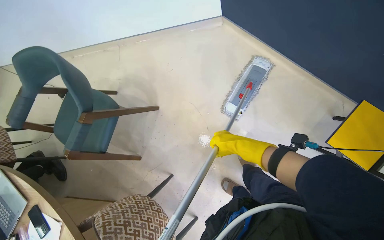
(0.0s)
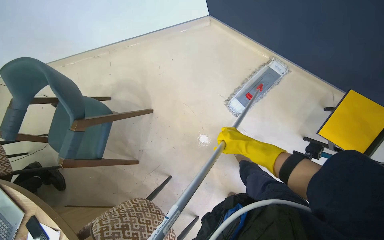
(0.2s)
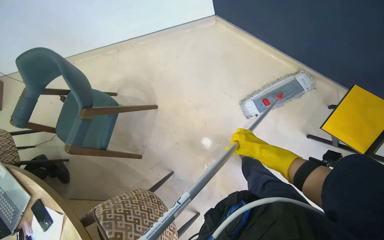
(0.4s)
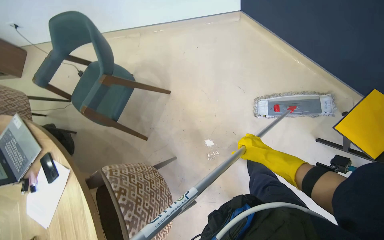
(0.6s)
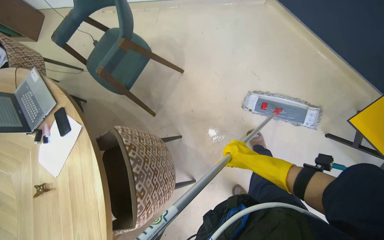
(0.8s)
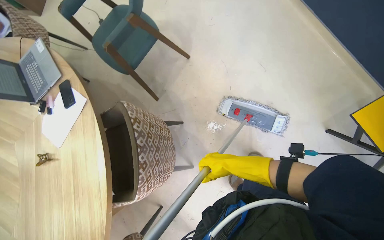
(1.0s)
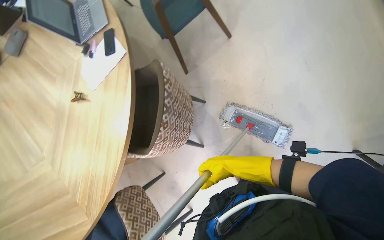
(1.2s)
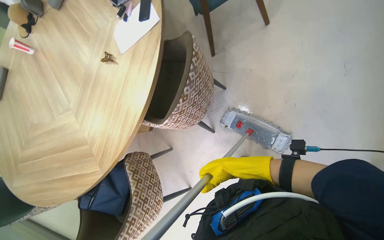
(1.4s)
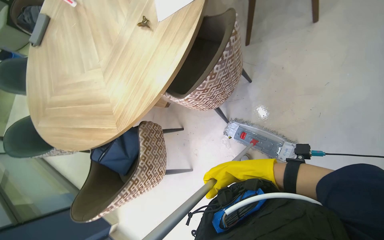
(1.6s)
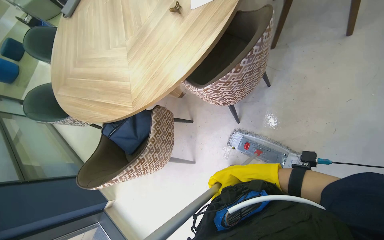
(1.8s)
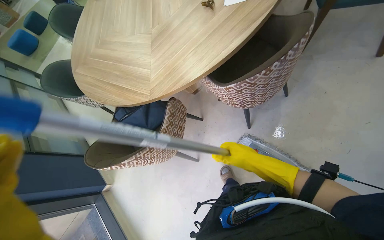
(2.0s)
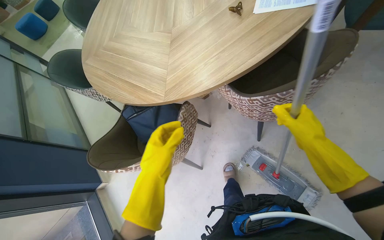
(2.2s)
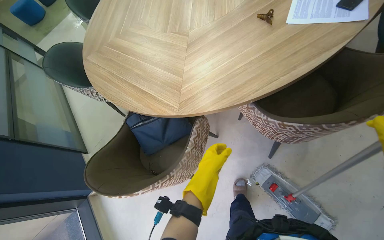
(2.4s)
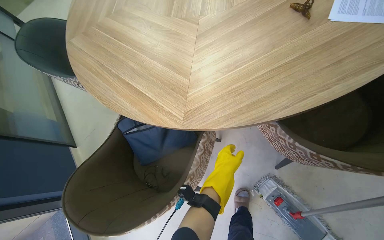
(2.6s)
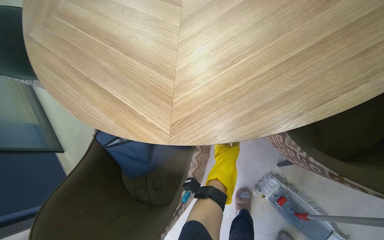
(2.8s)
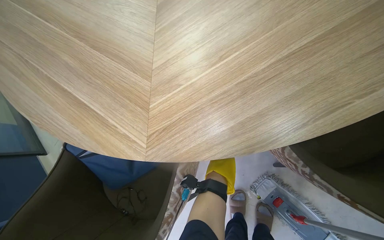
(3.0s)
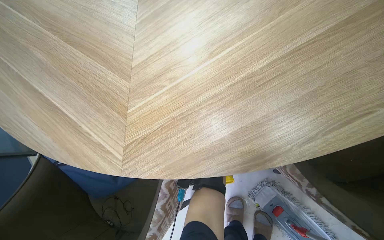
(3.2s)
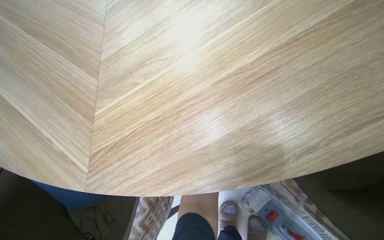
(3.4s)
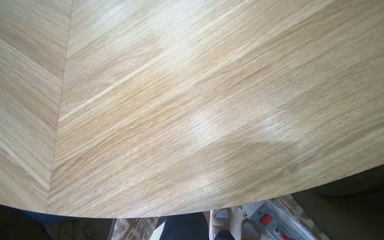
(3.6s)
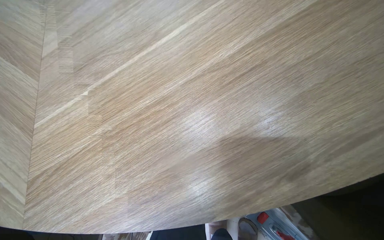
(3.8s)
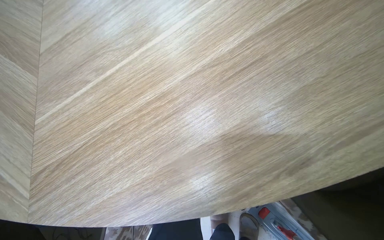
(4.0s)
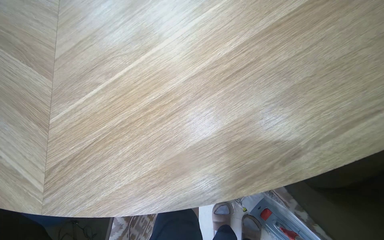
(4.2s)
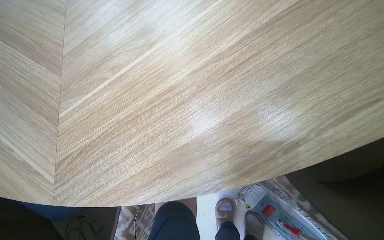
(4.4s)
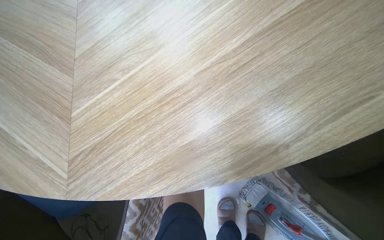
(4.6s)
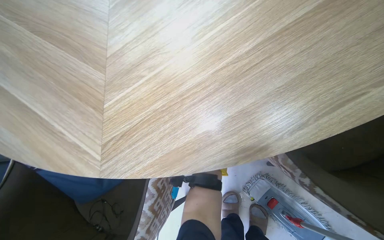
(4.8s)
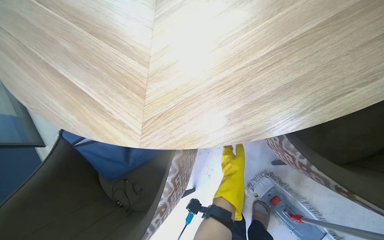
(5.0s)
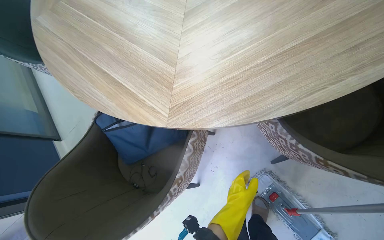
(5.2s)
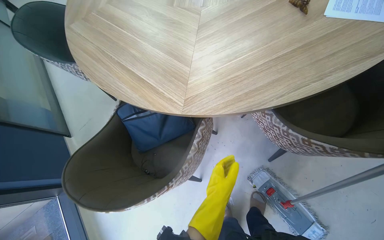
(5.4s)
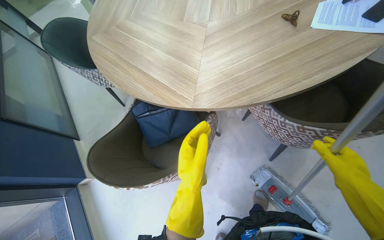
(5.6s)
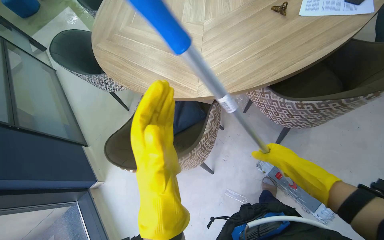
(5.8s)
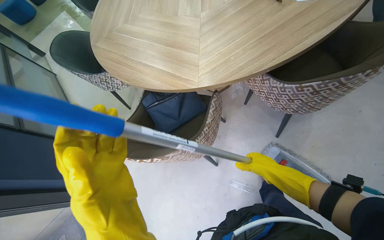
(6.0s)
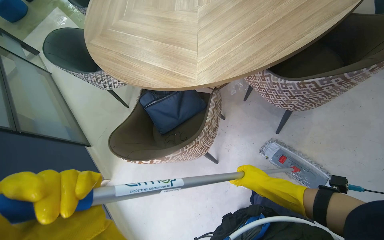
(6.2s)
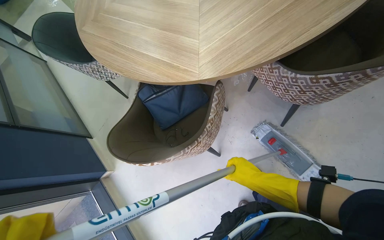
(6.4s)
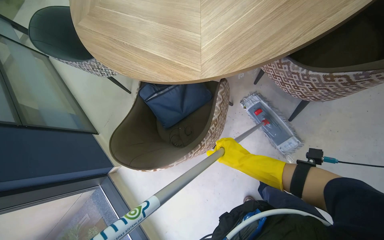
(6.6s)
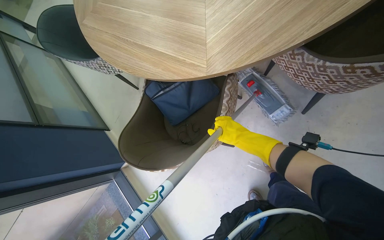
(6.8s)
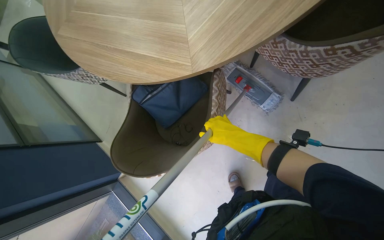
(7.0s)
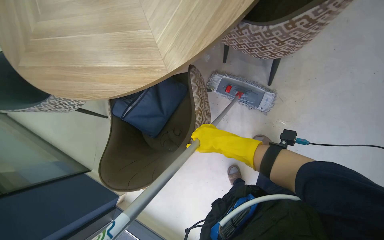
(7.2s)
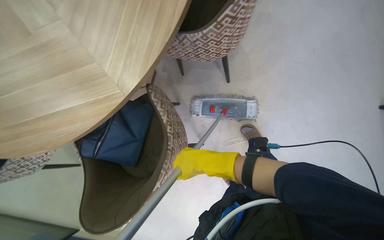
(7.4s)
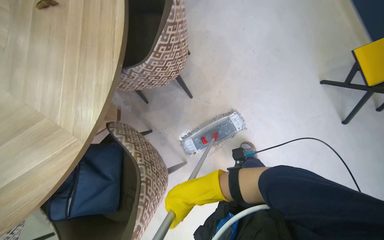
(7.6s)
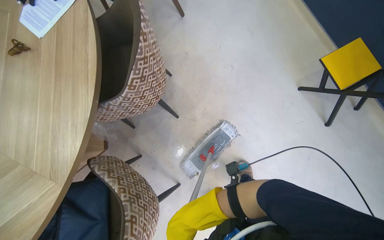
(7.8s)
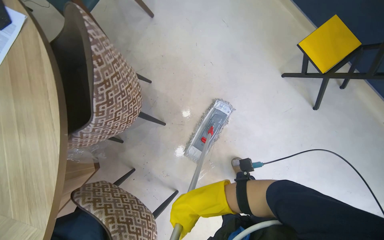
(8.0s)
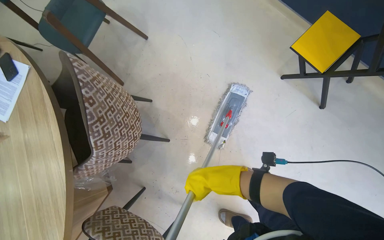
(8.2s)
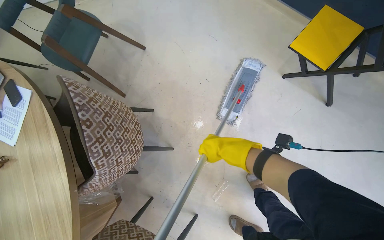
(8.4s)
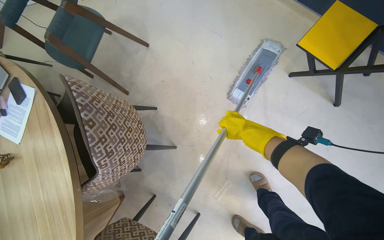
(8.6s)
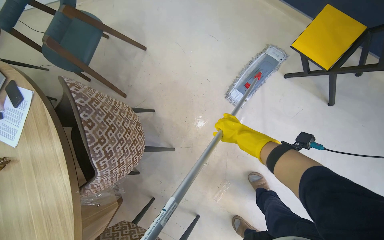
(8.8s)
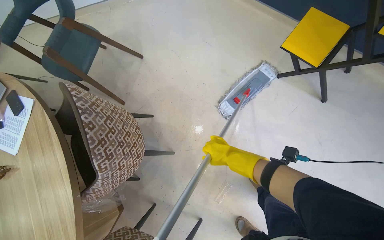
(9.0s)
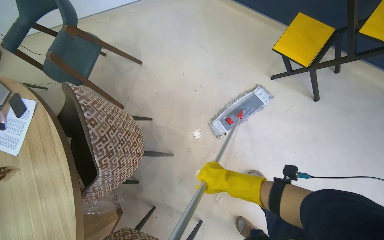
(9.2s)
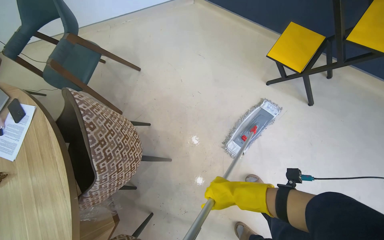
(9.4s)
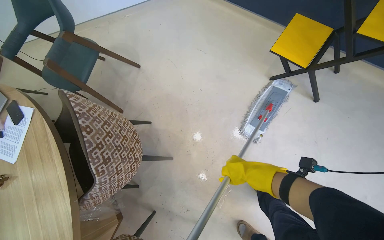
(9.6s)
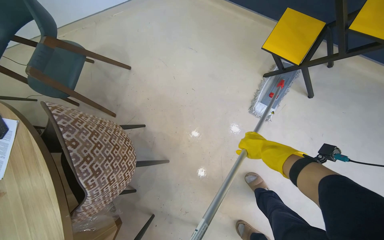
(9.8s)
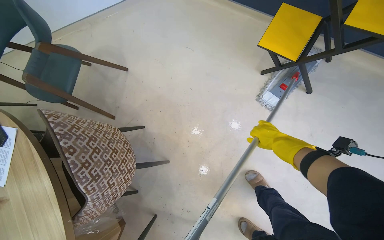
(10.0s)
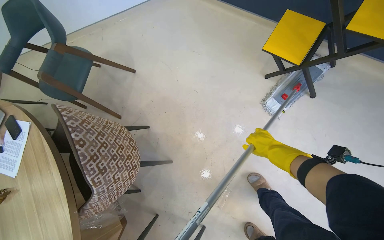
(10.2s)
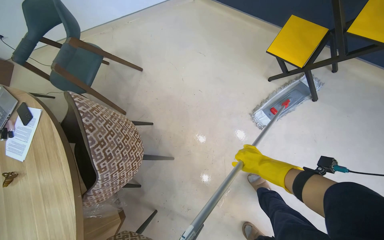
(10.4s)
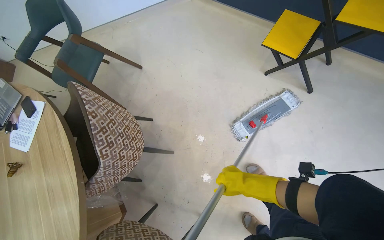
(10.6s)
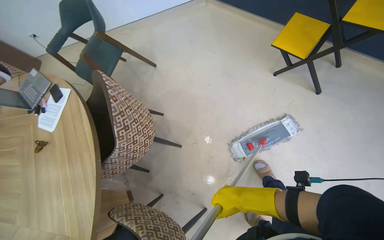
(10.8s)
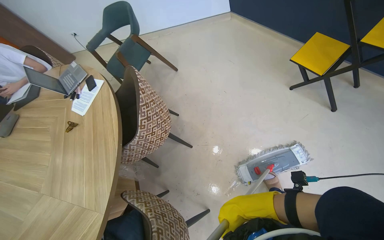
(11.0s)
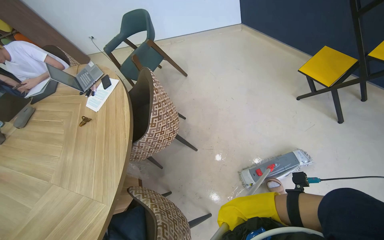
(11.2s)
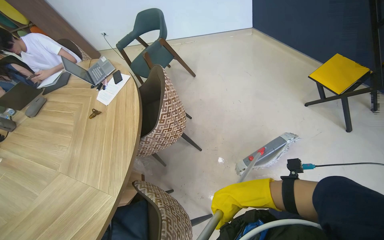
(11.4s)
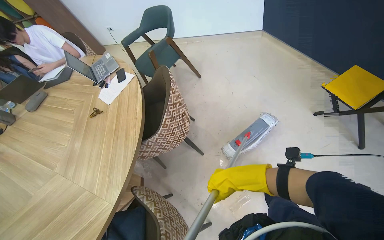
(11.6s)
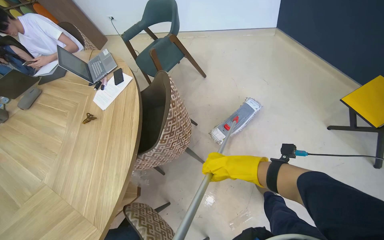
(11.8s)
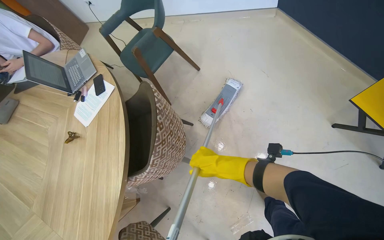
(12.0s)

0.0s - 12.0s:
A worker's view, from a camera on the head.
Job: mopping floor.
The whole recording: Mopping floor. The worker continues mopping the floor in the office.
0.0s - 1.6s: The head travels roughly 50 cm. The head rotates roughly 65 degrees to the left. The wearer looks roughly 20 degrees further downward.
1.6s - 3.0s: The camera is carried about 70 cm. The view tips downward by approximately 15 degrees. The scene turns about 30 degrees clockwise in the picture.
4.4s - 6.0s: The head travels some 70 cm. The camera pitches upward, by some 15 degrees.
6.0s - 7.6s: The wearer looks some 60 degrees further to the right.
7.6s - 9.0s: Everything in view rotates some 30 degrees counterclockwise.
9.0s - 10.4s: The right hand heads to the right, covering approximately 15 cm.
10.4s - 12.0s: The right hand travels to the left by approximately 40 cm.

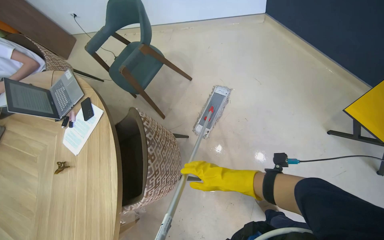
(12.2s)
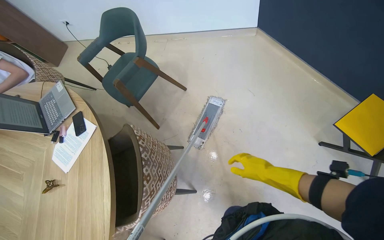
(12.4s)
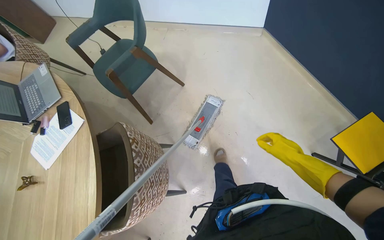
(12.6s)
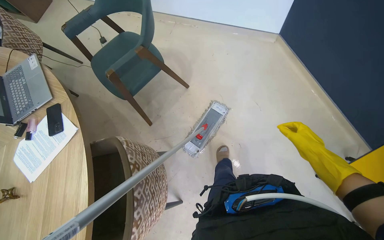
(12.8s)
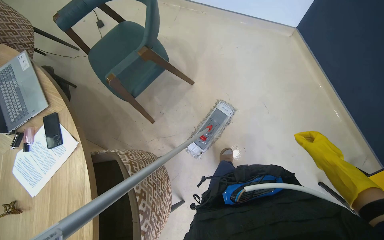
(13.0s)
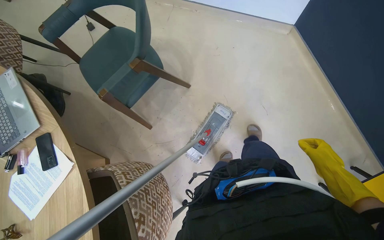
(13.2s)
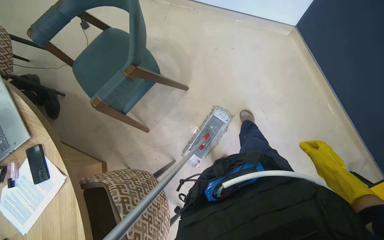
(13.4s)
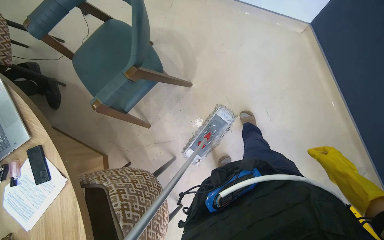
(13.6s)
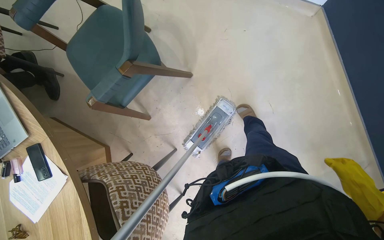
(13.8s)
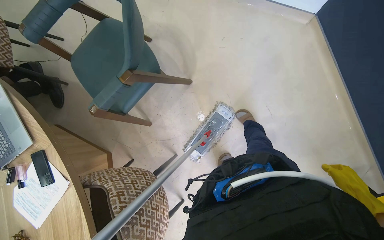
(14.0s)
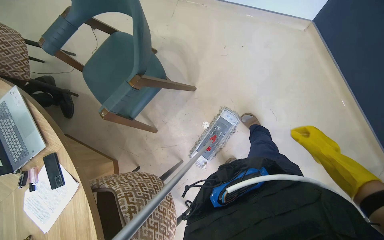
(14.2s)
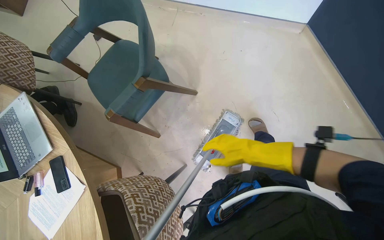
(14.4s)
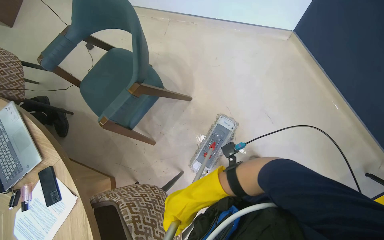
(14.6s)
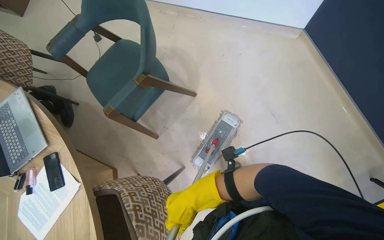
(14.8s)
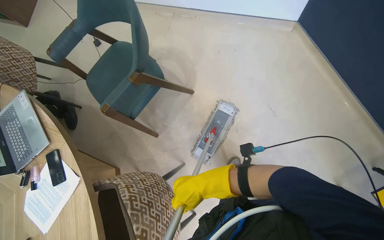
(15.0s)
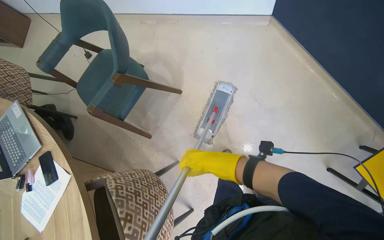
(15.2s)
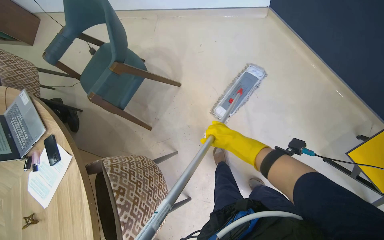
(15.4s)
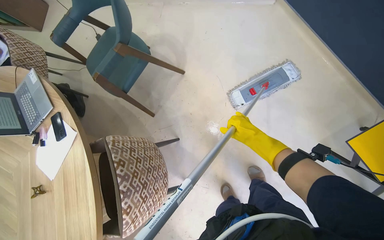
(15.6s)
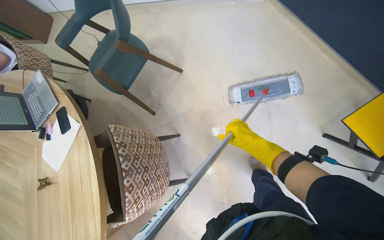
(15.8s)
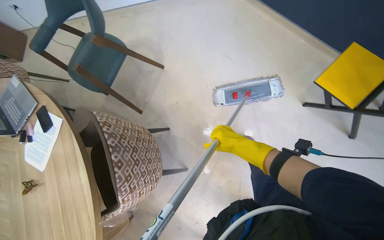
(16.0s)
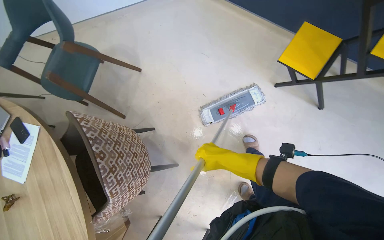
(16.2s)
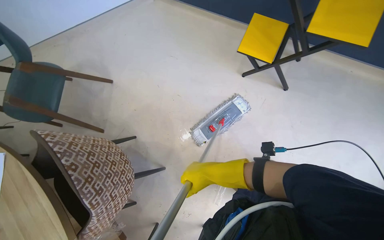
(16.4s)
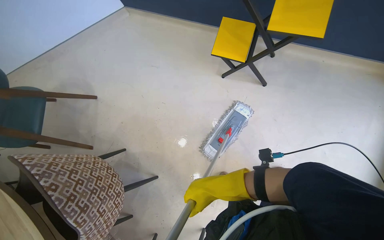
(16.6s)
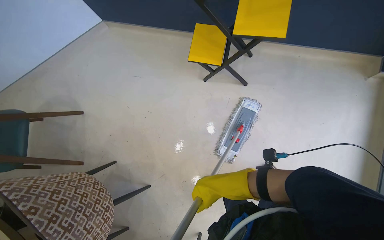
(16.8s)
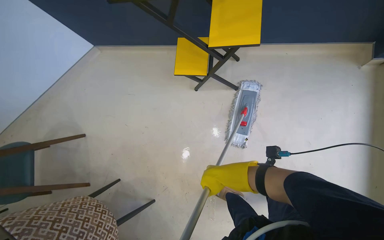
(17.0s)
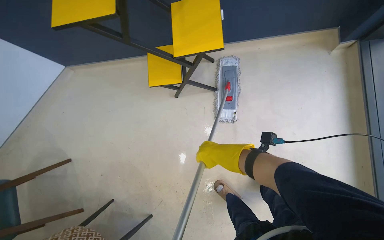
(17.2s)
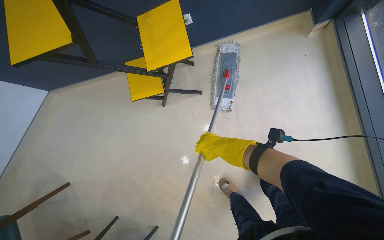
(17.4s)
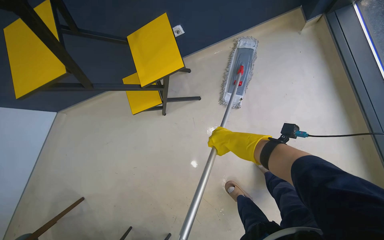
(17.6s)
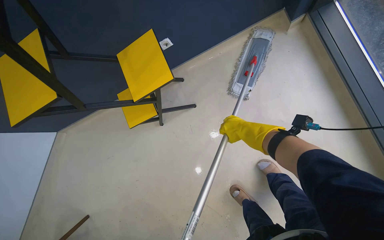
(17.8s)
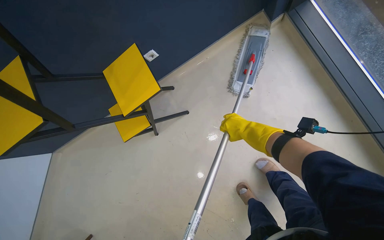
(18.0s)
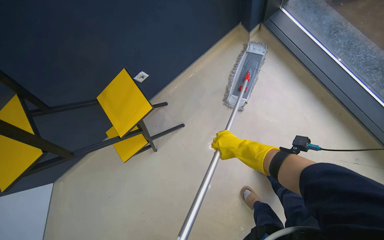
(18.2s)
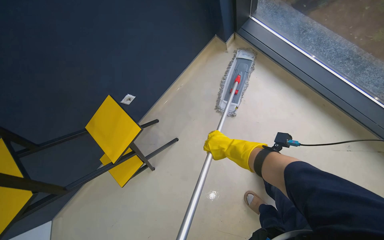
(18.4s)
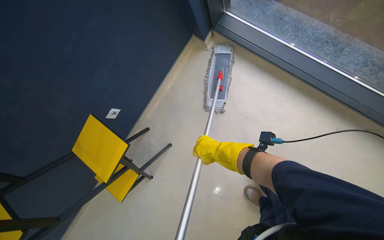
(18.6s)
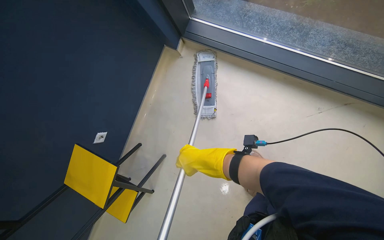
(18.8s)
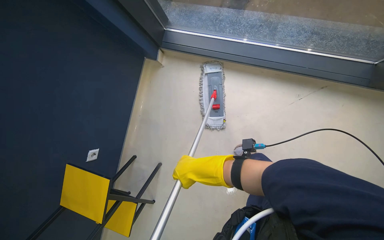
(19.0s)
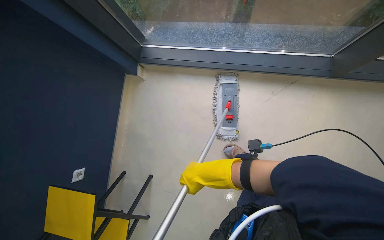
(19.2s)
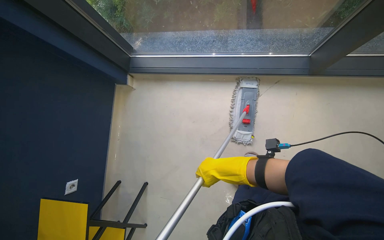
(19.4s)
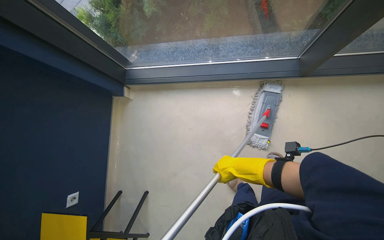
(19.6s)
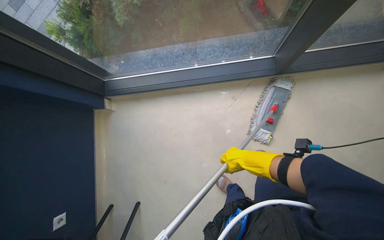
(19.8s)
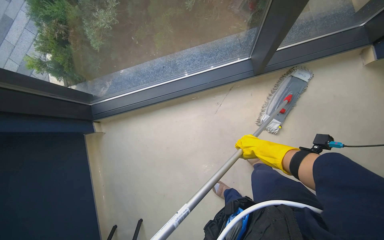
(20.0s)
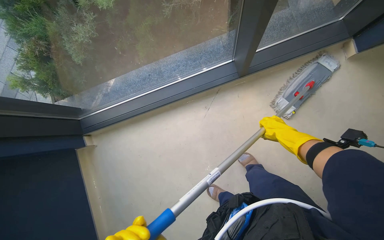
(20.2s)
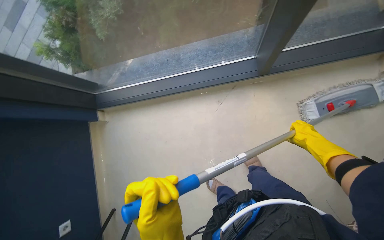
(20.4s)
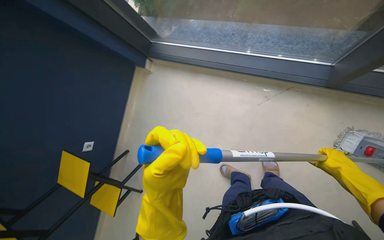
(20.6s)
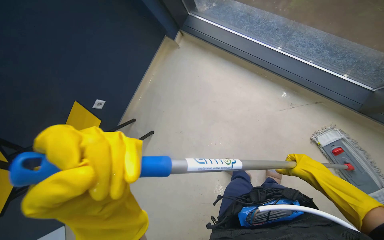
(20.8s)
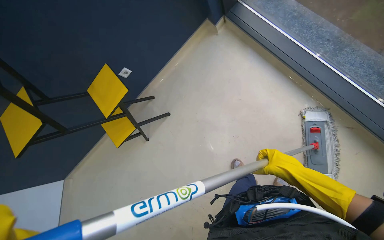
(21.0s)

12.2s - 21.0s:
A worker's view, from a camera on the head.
Job: mopping floor.
The whole recording: Mopping floor. The worker continues mopping the floor in the office.
12.2s - 13.6s: The camera is carried some 70 cm. The view tilts approximately 15 degrees downward.
13.6s - 15.2s: The right hand is displaced to the left by about 30 cm.
15.2s - 16.6s: The head travels about 80 cm. The scene turns about 35 degrees counterclockwise in the picture.
16.6s - 18.0s: The head travels approximately 60 cm. The scene turns approximately 50 degrees counterclockwise in the picture.
18.0s - 19.6s: The camera pitches upward, by some 20 degrees. The scene rotates counterclockwise by approximately 60 degrees.
19.6s - 21.0s: The head turns to the left by roughly 50 degrees. The camera pitches downward, by roughly 20 degrees.
